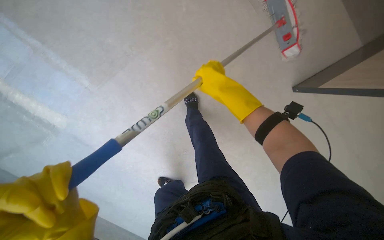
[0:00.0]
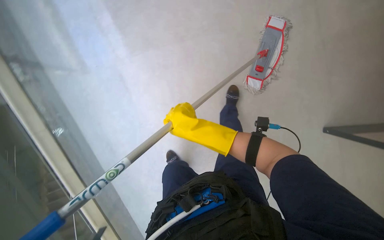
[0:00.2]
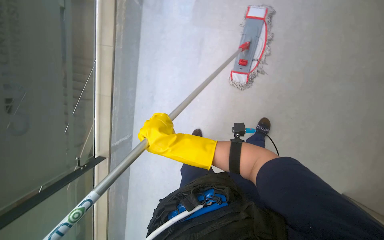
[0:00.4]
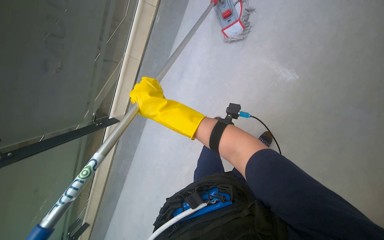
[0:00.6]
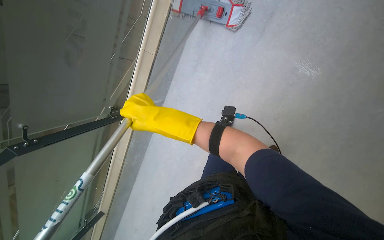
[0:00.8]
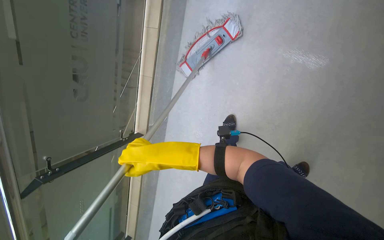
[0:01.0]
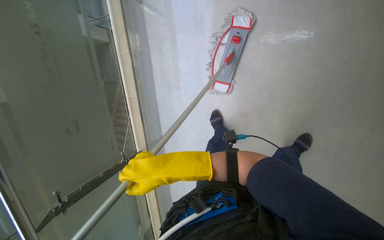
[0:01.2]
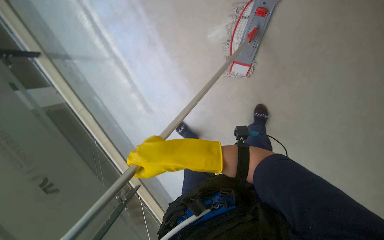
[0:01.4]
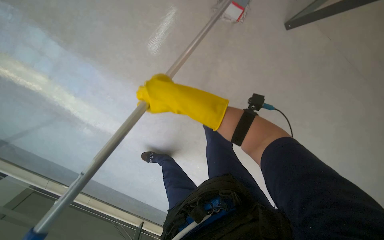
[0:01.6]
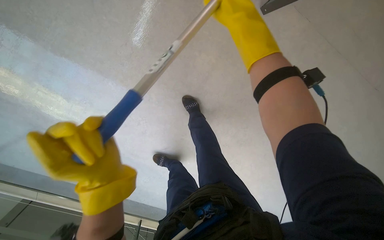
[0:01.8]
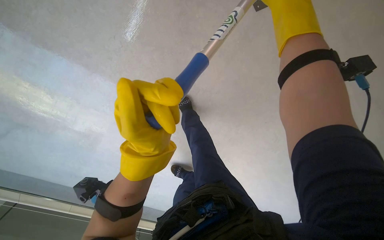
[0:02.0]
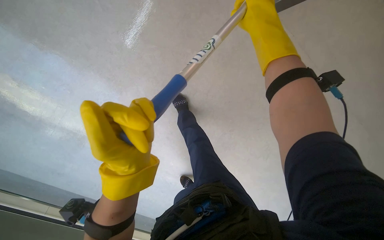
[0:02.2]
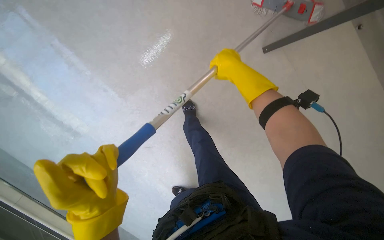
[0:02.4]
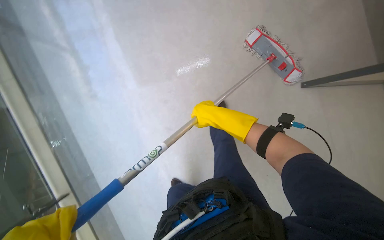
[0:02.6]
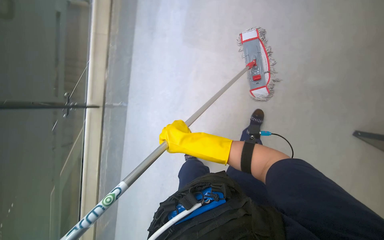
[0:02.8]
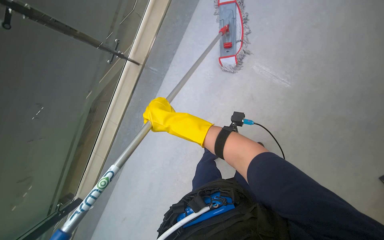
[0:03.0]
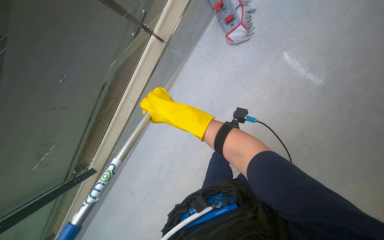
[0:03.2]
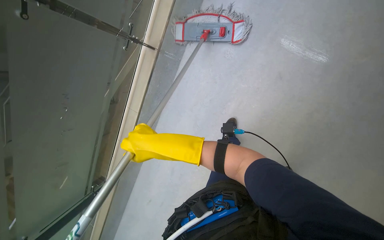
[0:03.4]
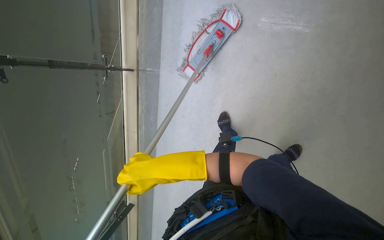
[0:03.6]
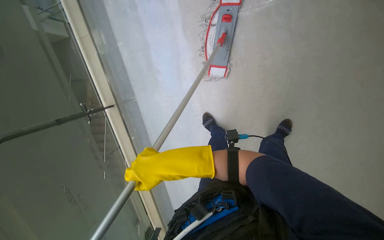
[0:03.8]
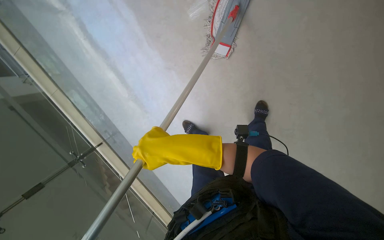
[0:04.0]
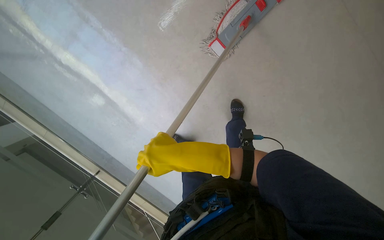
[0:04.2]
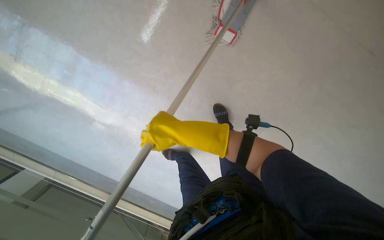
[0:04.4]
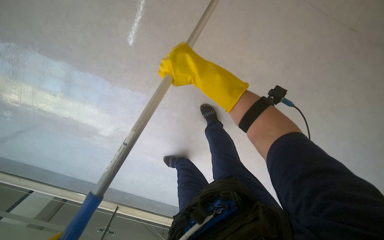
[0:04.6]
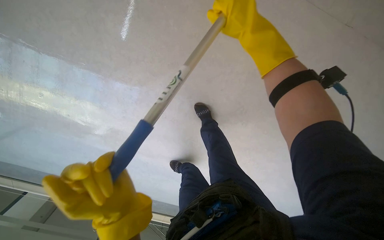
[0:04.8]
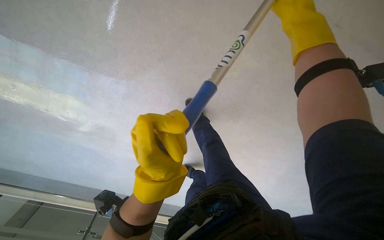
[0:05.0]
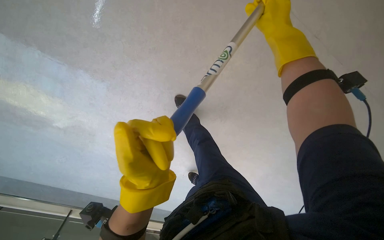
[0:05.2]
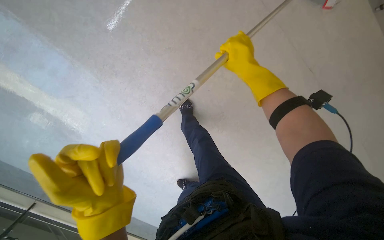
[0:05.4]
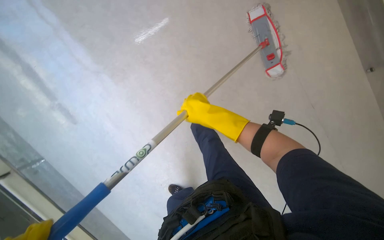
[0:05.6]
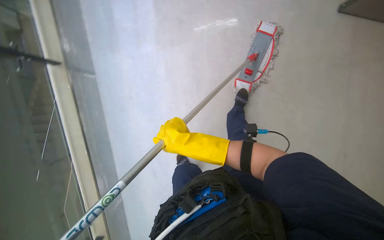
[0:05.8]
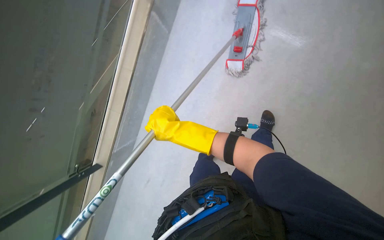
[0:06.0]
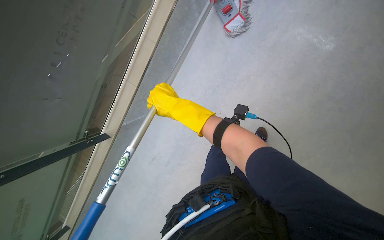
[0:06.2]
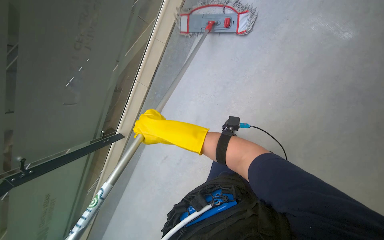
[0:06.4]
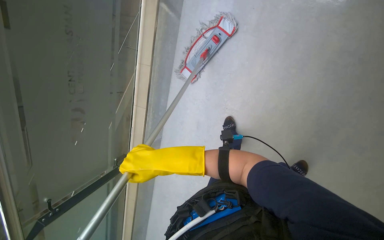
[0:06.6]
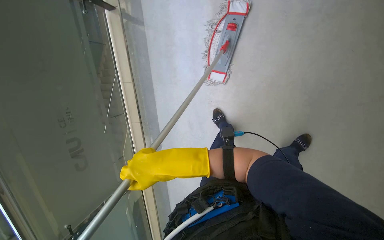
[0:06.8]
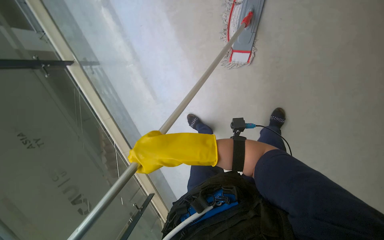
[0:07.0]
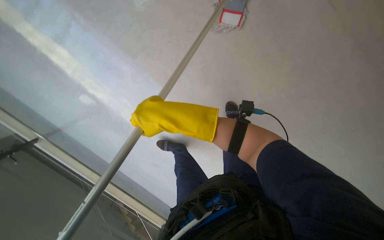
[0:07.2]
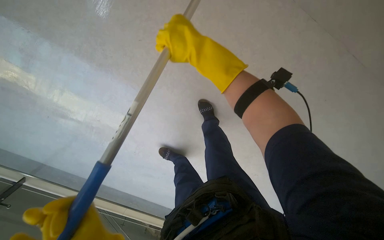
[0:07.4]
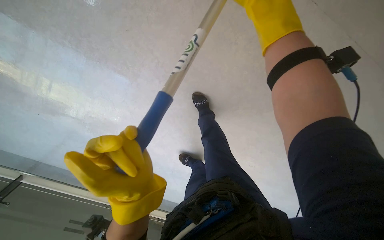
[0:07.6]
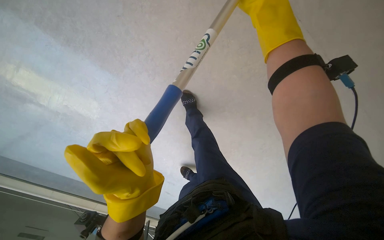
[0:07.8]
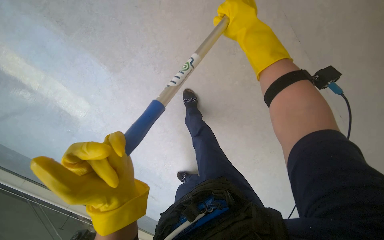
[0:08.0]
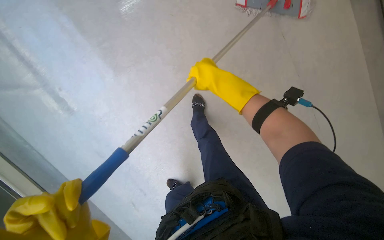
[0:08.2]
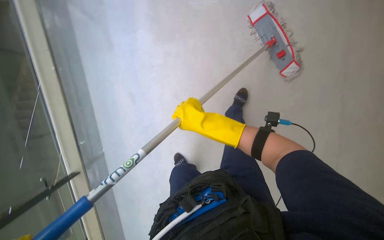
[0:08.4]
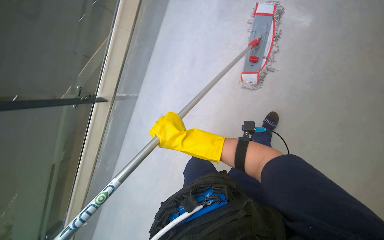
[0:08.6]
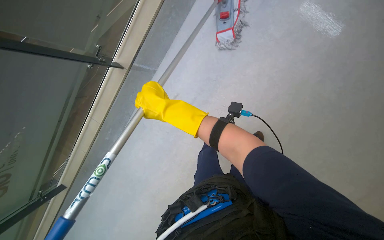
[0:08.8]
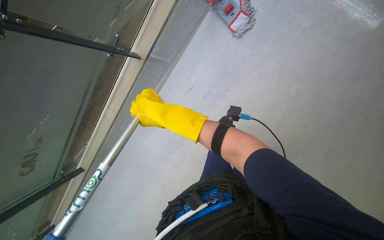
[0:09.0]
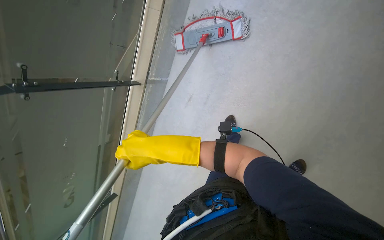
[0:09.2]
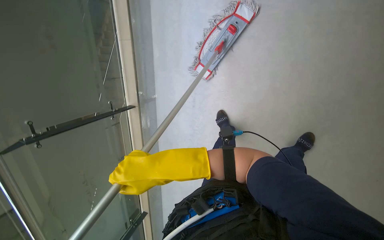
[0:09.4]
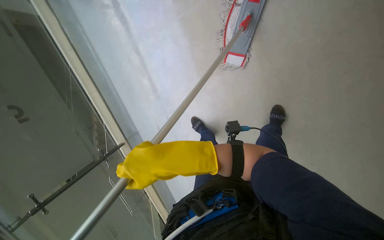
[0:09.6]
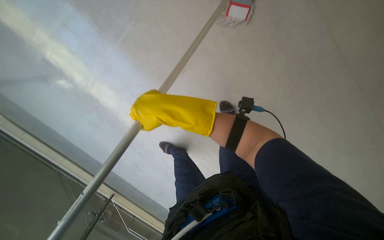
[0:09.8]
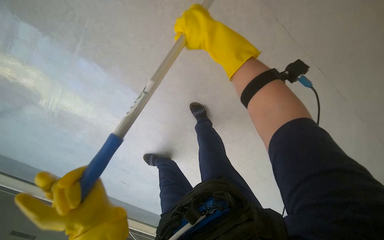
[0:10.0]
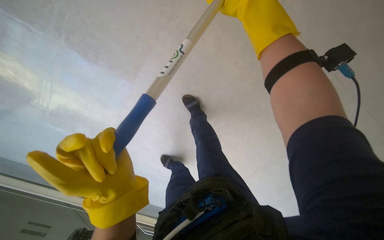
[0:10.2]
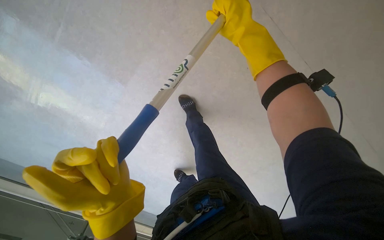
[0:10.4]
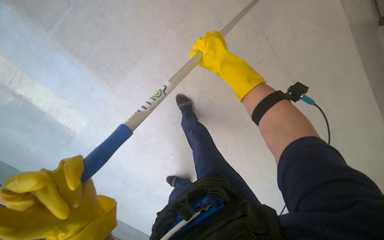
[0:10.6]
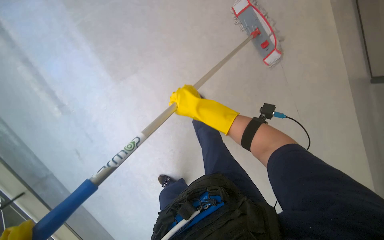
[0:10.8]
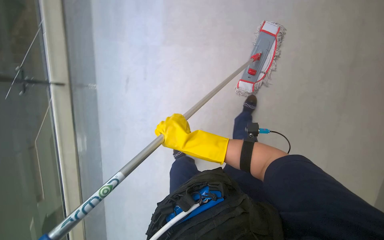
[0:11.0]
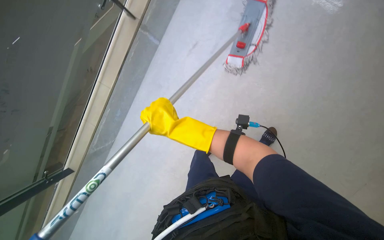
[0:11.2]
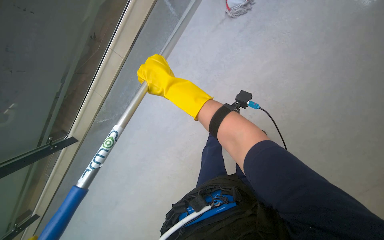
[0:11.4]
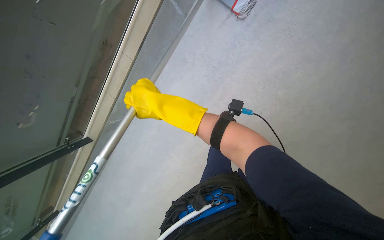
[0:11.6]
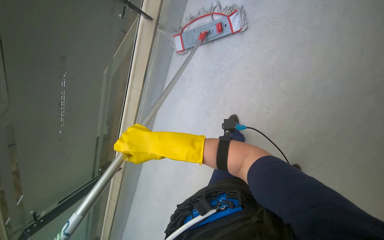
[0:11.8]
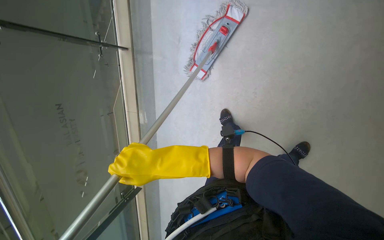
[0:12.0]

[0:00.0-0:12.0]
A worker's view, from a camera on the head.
Job: mopping floor.
The whole recording: Mopping floor. The worker mops the floor with a flat mop, periodically wringing it in the bucket.
0:01.6 to 0:03.0: The camera is aimed roughly 25 degrees further to the right. The camera pitches upward, by roughly 15 degrees. Everything in view rotates approximately 30 degrees clockwise.
0:04.4 to 0:06.0: The camera sweeps to the right, by roughly 30 degrees. The right hand goes to the right and returns, about 25 cm each way.
0:06.0 to 0:07.6: The right hand shifts roughly 40 cm nearer to the camera and up the picture.
0:09.0 to 0:10.4: The view tilts roughly 15 degrees upward. Everything in view rotates some 25 degrees counterclockwise.
0:10.4 to 0:12.0: The view tilts approximately 15 degrees downward. The right hand moves up and down the picture over approximately 30 cm, changing direction 2 times.

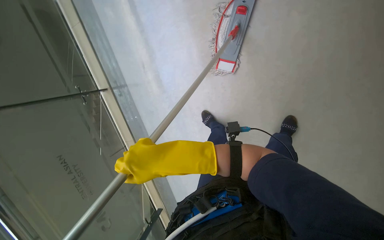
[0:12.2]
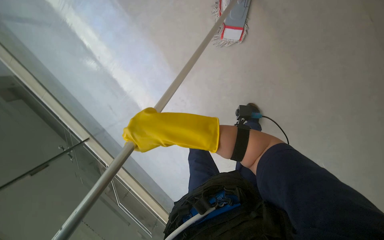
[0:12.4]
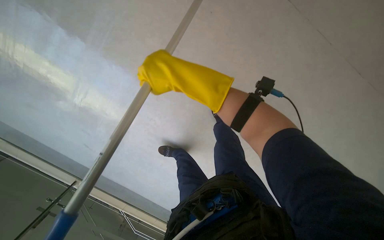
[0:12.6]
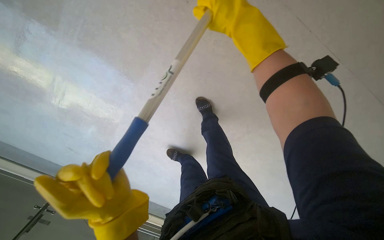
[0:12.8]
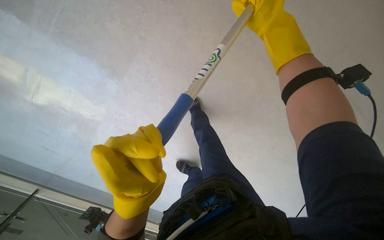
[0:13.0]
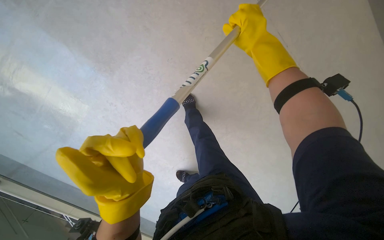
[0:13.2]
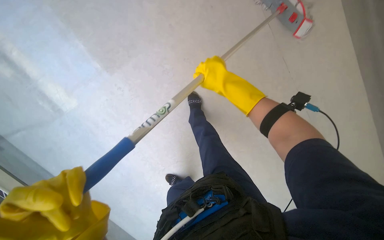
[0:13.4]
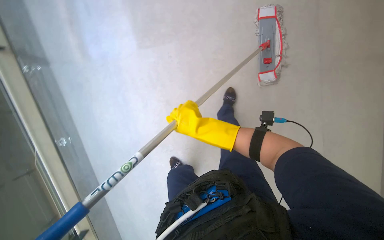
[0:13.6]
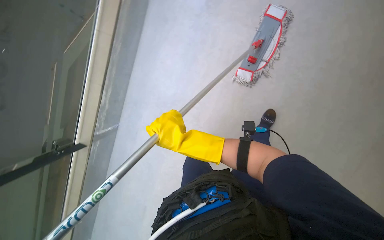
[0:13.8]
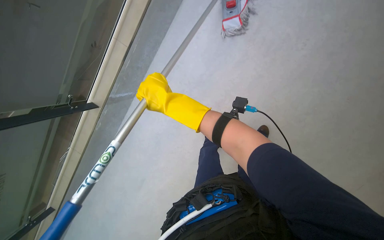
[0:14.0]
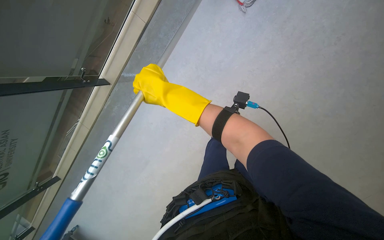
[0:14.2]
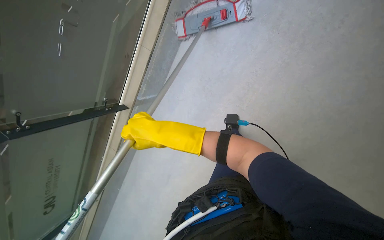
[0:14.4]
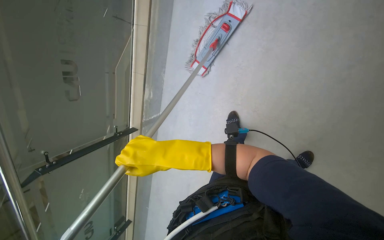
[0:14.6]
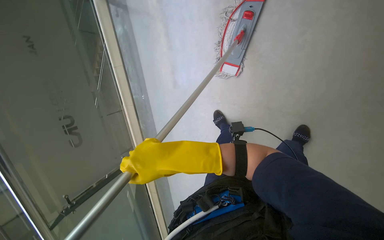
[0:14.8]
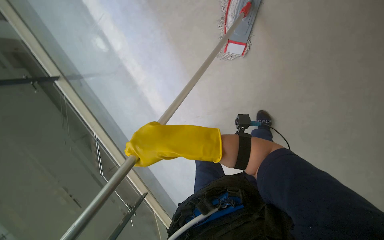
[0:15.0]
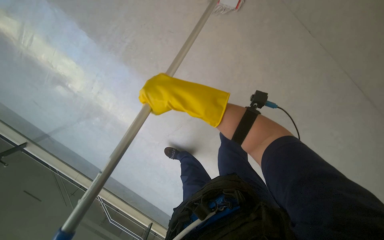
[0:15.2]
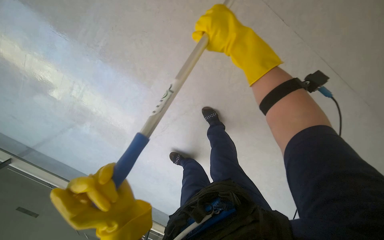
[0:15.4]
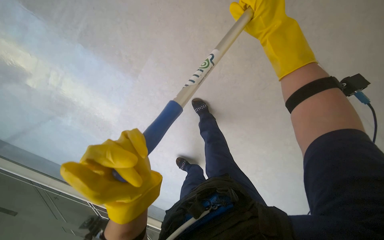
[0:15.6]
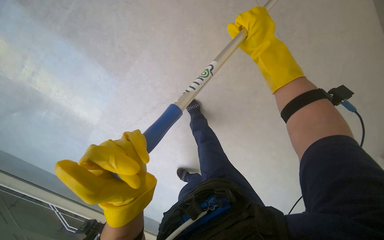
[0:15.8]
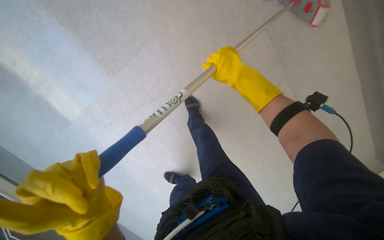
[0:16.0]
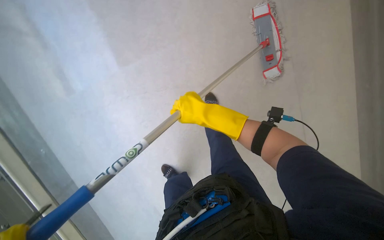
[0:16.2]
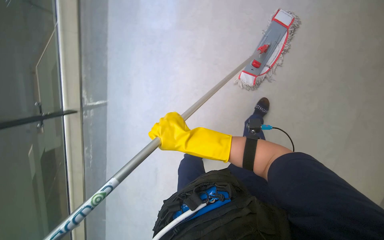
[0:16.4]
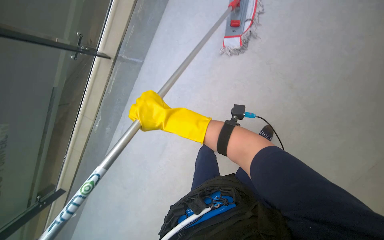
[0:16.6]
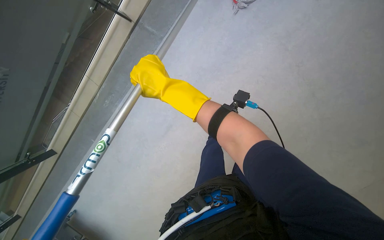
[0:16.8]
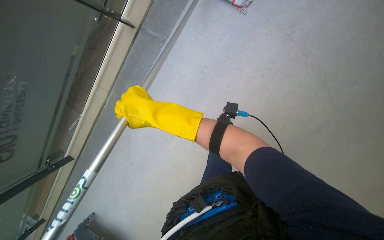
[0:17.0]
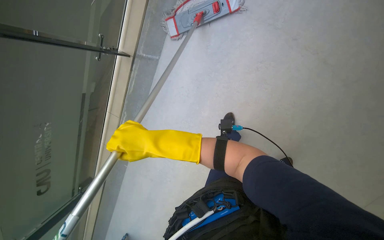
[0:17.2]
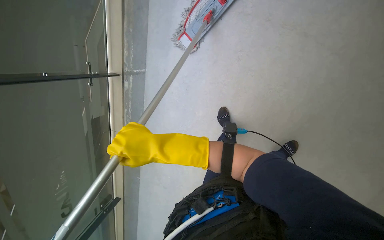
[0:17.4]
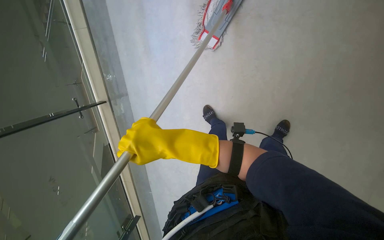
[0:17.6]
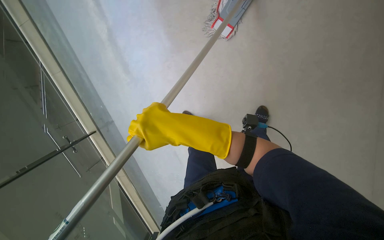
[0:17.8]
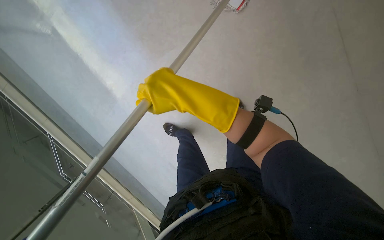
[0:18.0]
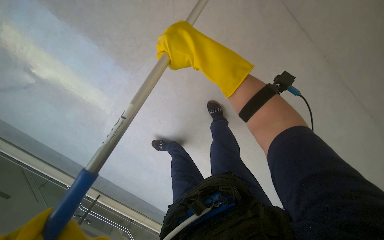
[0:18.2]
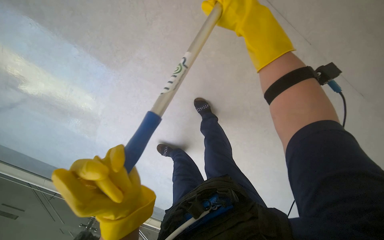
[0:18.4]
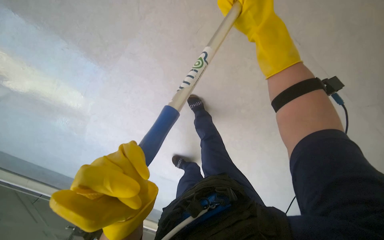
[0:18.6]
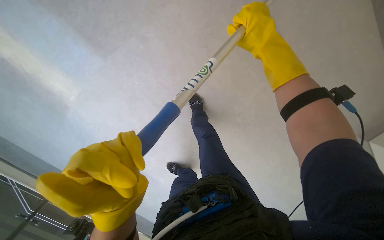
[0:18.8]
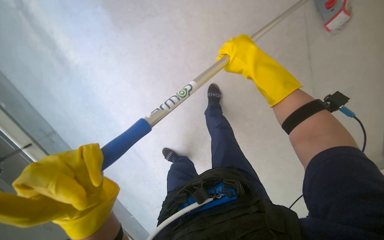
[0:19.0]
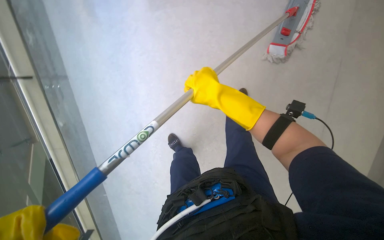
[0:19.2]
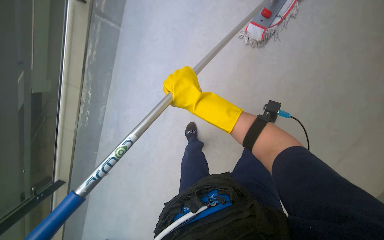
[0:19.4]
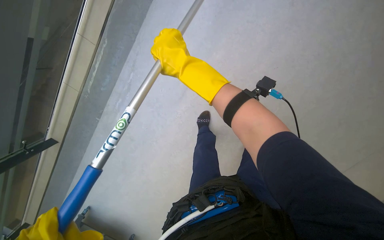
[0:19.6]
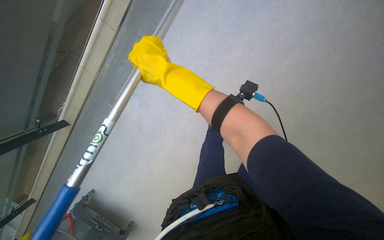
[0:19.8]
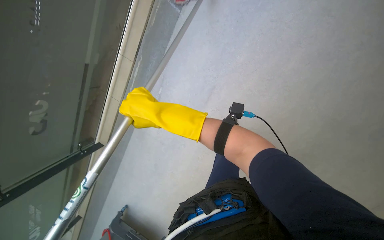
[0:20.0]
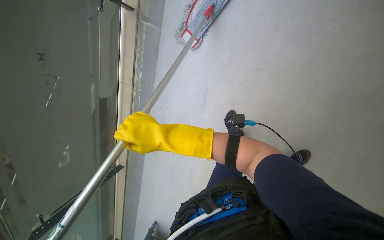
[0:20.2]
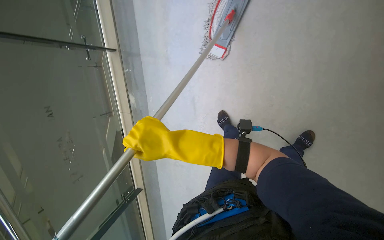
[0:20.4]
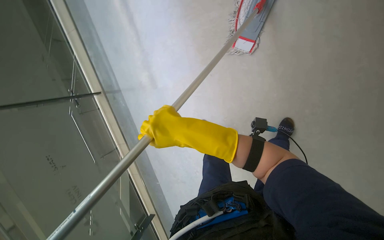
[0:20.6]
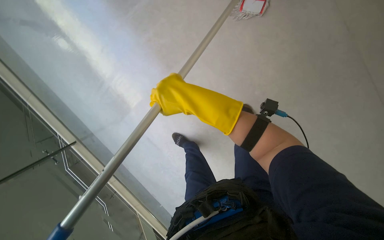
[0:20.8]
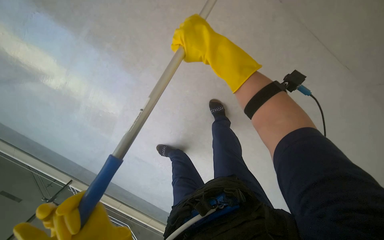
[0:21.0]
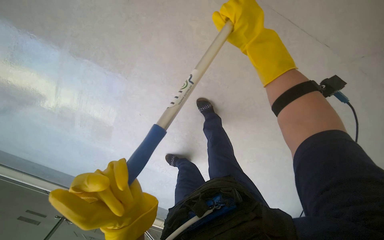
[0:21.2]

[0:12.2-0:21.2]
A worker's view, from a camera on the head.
Job: mopping floor.
The whole recording: Mopping floor. The worker mops the floor with a flat mop, periodically wringing it in the bucket.
0:12.2 to 0:13.8: The camera sweeps to the left, by some 15 degrees. The view tips upward by approximately 20 degrees.
0:13.8 to 0:15.2: The right hand goes up and down the picture, roughly 15 cm each way, reversing 2 times.
0:15.2 to 0:16.6: The view swings about 15 degrees to the right. The right hand goes some 20 cm down the picture and farther from the camera.
0:18.2 to 0:19.8: The right hand travels farther from the camera by roughly 10 cm.
0:19.8 to 0:21.2: The scene turns about 35 degrees counterclockwise in the picture.
